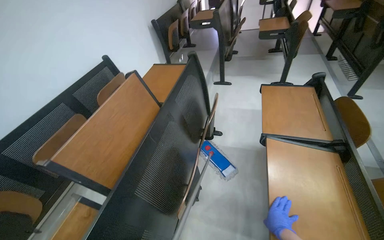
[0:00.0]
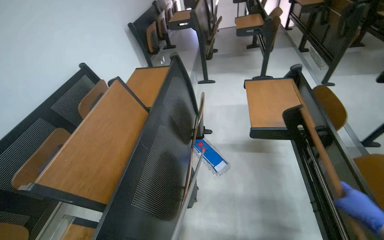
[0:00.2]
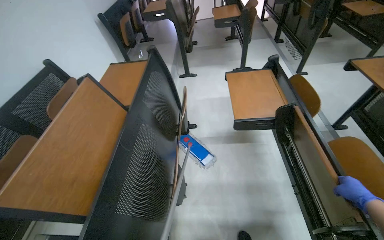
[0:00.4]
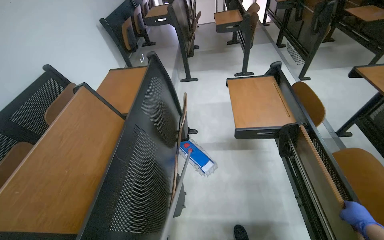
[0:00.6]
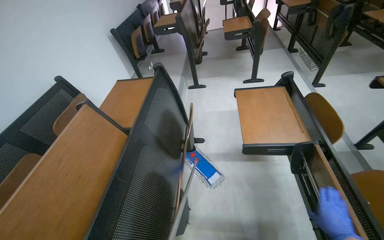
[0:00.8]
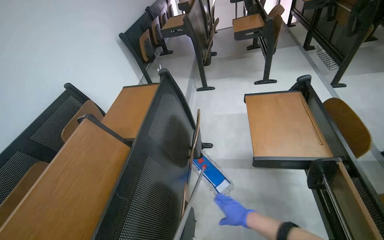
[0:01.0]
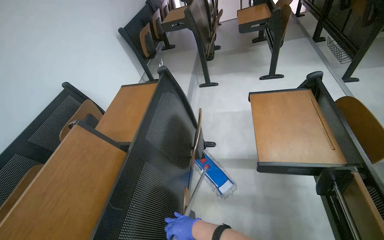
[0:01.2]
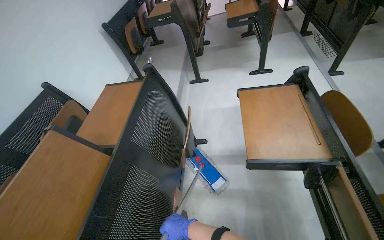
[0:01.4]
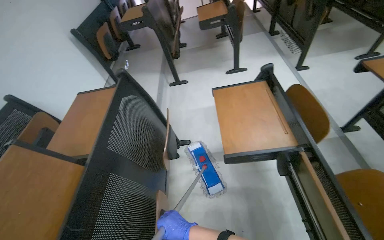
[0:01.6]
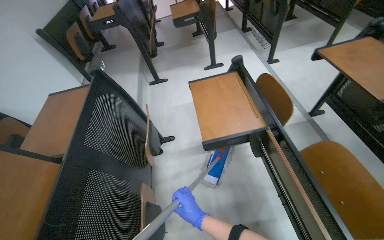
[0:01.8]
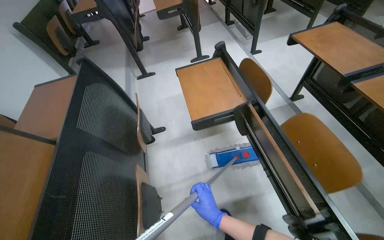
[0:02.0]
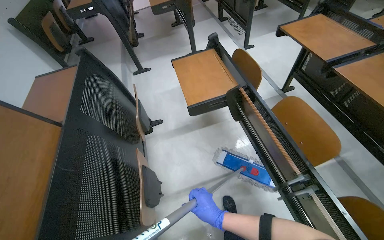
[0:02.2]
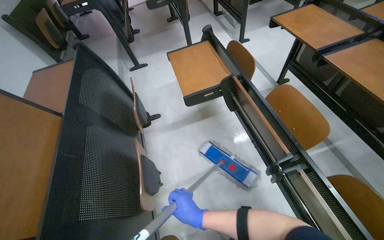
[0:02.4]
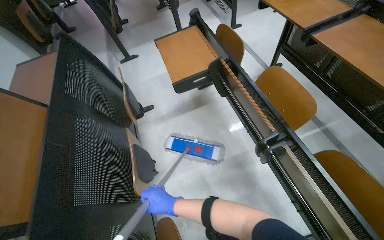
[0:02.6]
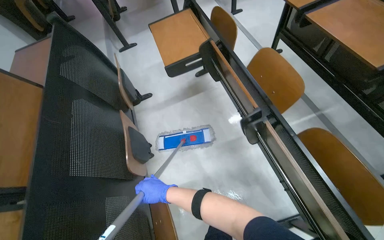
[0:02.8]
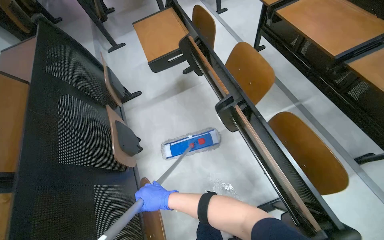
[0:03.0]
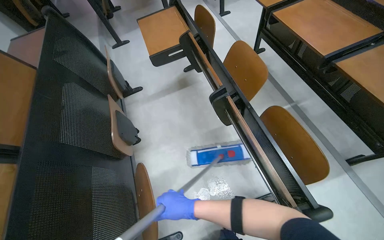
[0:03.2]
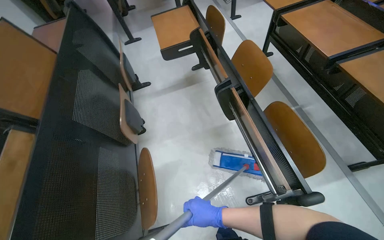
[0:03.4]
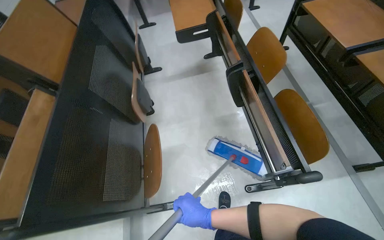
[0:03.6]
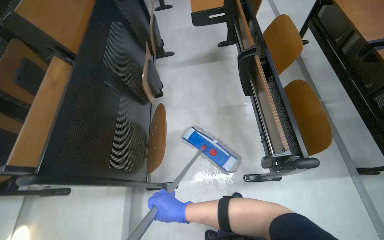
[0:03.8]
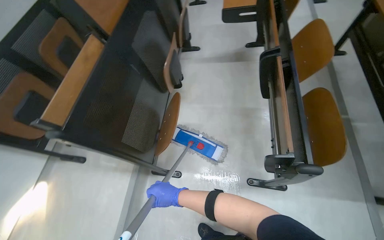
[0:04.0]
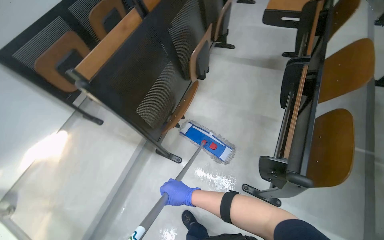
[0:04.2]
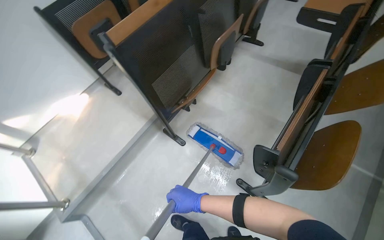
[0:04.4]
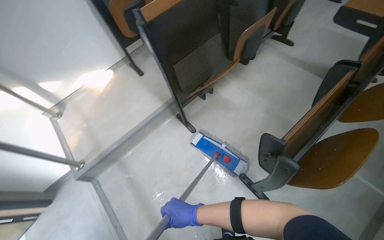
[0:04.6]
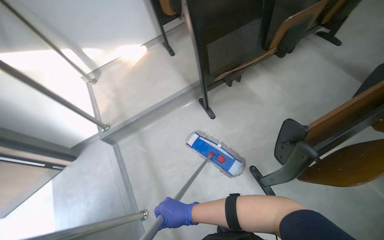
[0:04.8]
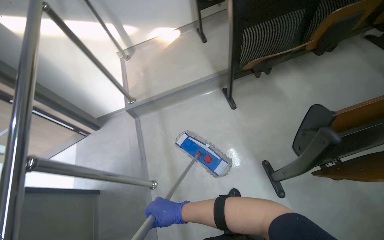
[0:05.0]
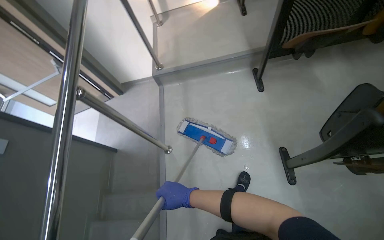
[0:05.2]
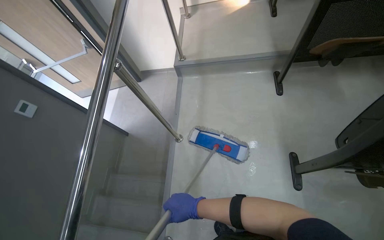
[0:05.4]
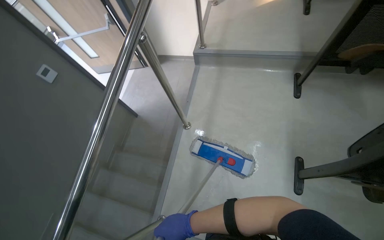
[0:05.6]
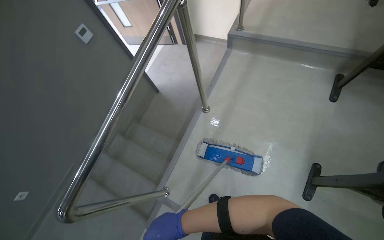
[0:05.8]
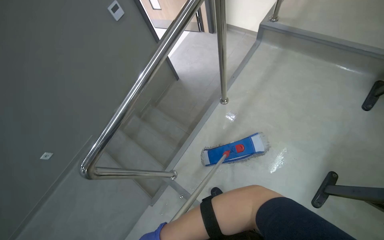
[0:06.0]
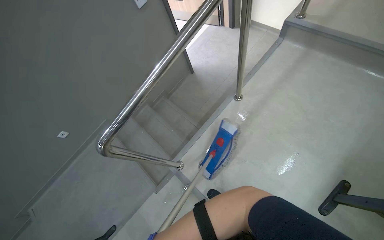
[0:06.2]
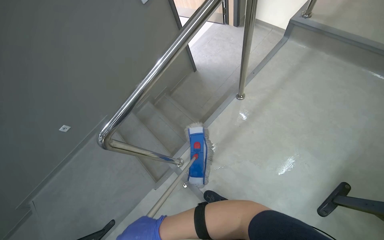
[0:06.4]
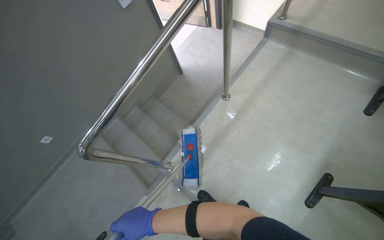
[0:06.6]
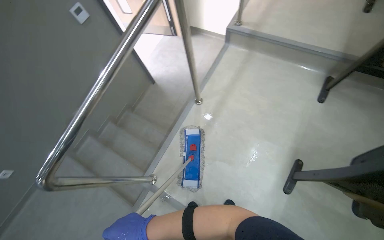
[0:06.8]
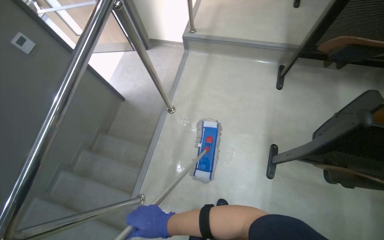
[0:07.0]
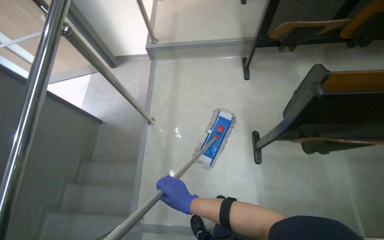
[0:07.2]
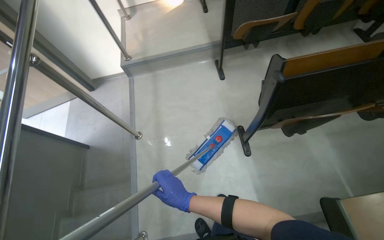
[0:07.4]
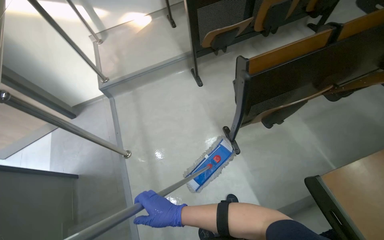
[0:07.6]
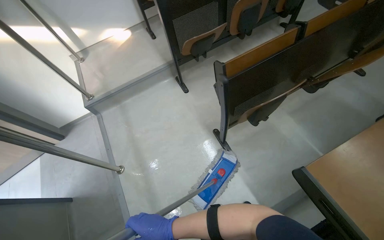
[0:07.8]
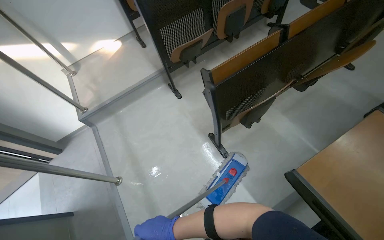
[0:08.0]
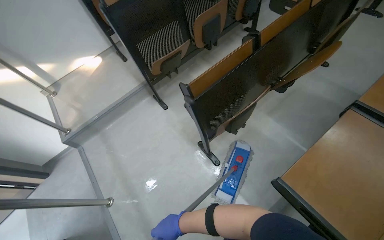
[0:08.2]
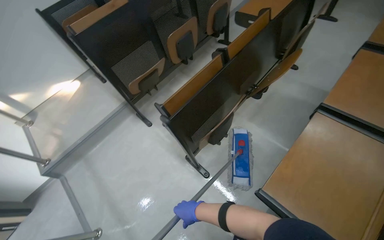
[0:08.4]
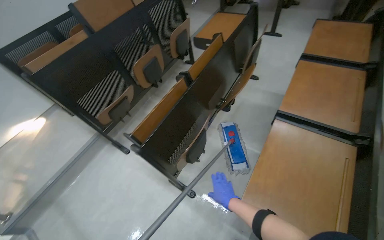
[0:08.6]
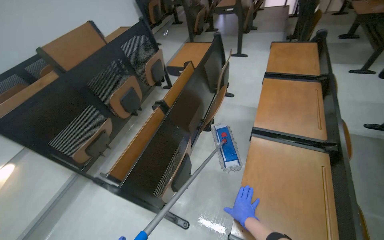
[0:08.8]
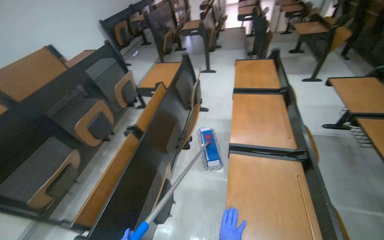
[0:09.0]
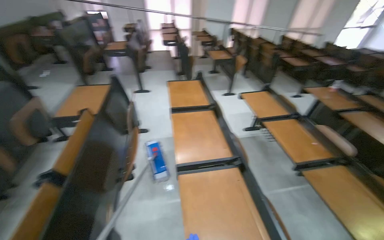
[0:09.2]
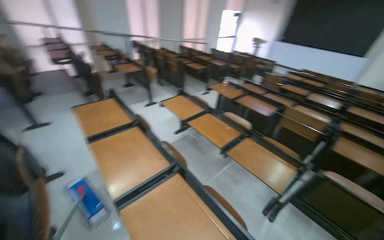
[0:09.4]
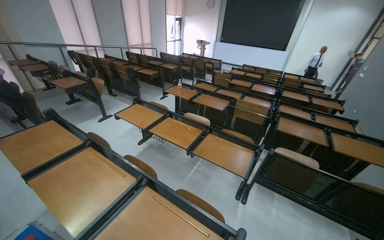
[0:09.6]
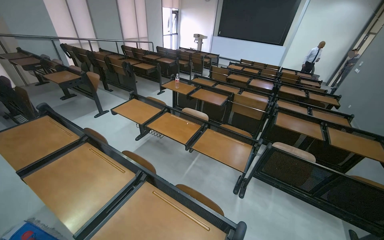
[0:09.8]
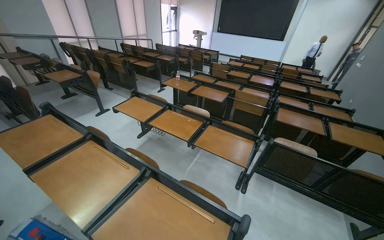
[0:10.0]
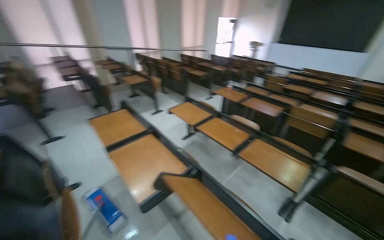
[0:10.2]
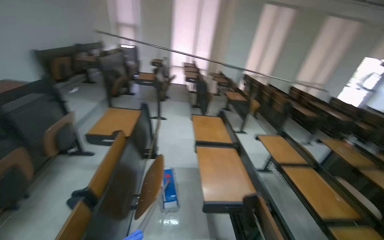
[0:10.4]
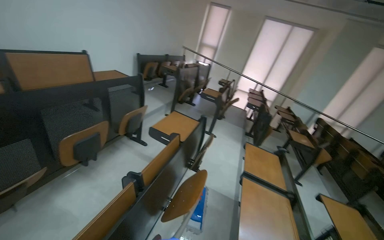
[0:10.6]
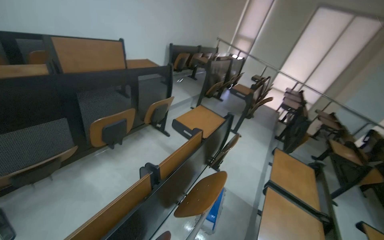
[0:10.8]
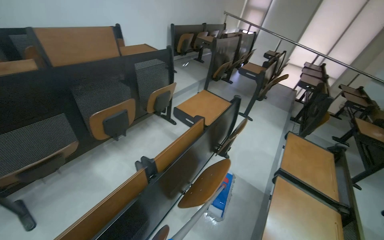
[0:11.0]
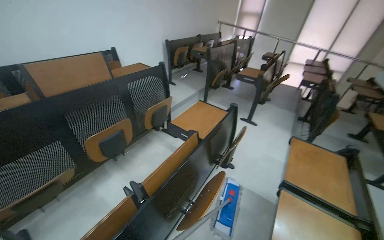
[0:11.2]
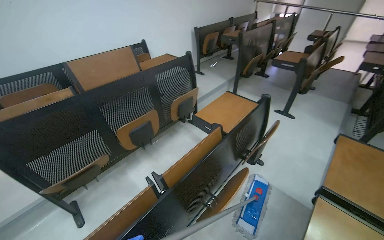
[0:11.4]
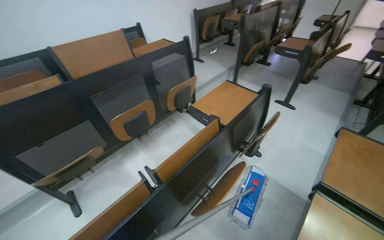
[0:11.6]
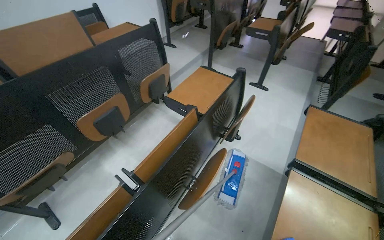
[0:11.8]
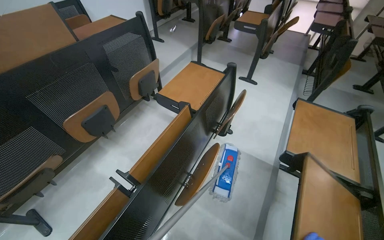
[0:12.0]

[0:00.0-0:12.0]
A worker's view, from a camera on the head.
Job: mopping floor.
The whole recording: Mopping lecture hall floor. The worker mops the floor of the lecture hall, moving between the rows of seats.
0:01.6 to 0:03.0: The camera travels about 60 cm. The head turns to the right by about 20 degrees.
0:03.0 to 0:04.4: The camera is carried roughly 50 cm. The head turns to the left by approximately 60 degrees.
0:04.4 to 0:06.0: The camera is carried approximately 70 cm. The wearer looks roughly 85 degrees further to the left. The camera pitches downward, by about 25 degrees.
0:06.0 to 0:07.6: The wearer looks approximately 60 degrees further to the right. The wearer looks roughly 15 degrees further upward.
0:07.6 to 0:09.0: The camera is carried some 50 cm. The wearer looks approximately 55 degrees further to the right. The camera pitches upward, by approximately 25 degrees.
0:09.0 to 0:10.4: The camera is aimed roughly 20 degrees further to the right. The view tilts some 15 degrees upward.
0:10.4 to 0:12.0: The wearer moves some 40 cm. The wearer's head swings some 35 degrees to the left. The camera pitches downward, by approximately 15 degrees.

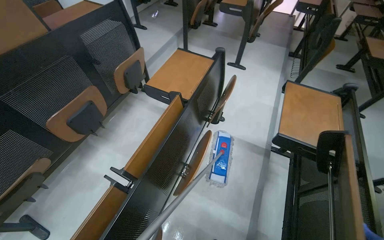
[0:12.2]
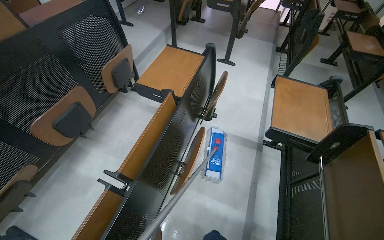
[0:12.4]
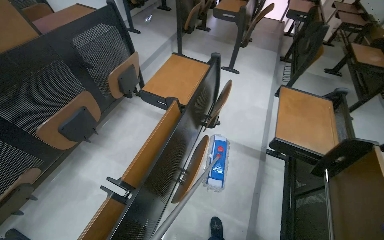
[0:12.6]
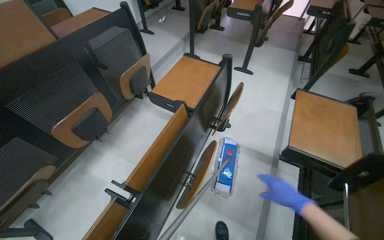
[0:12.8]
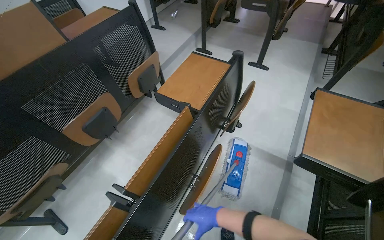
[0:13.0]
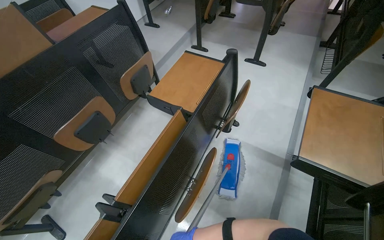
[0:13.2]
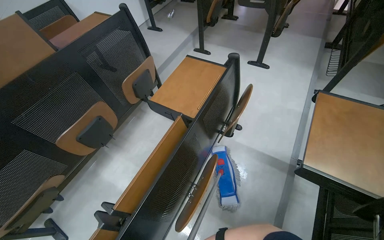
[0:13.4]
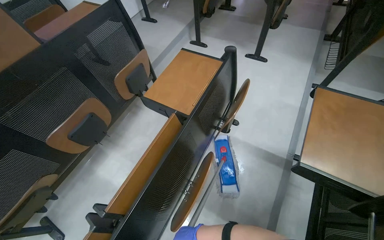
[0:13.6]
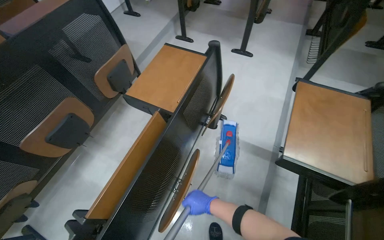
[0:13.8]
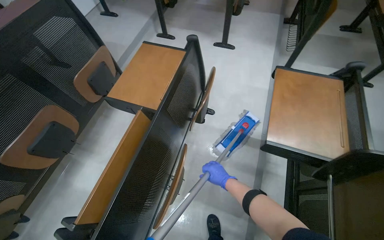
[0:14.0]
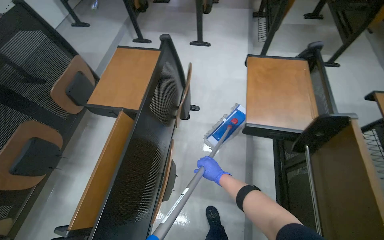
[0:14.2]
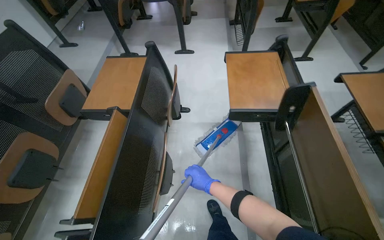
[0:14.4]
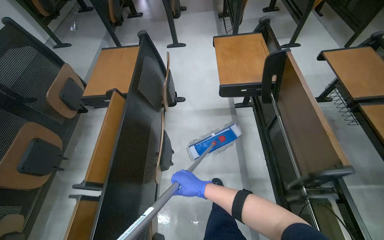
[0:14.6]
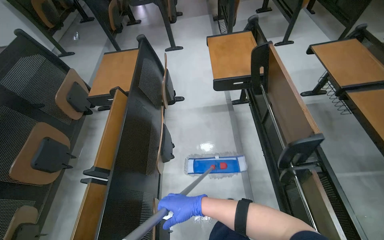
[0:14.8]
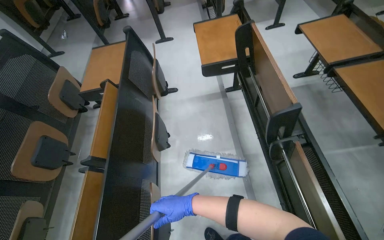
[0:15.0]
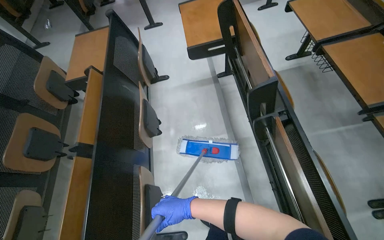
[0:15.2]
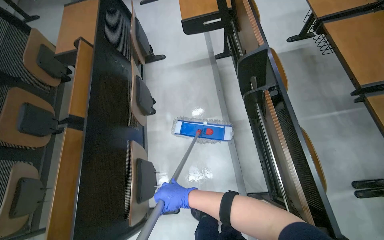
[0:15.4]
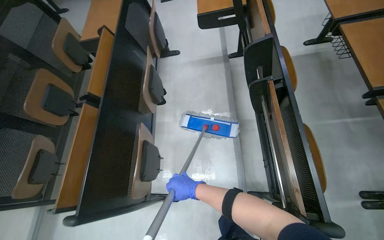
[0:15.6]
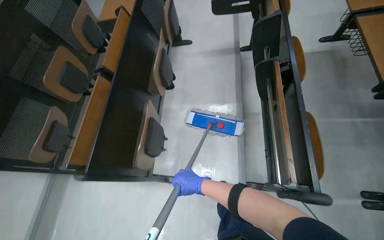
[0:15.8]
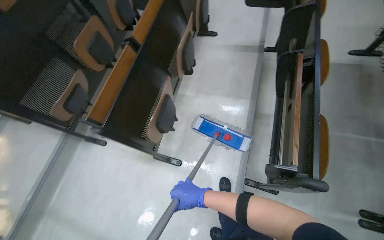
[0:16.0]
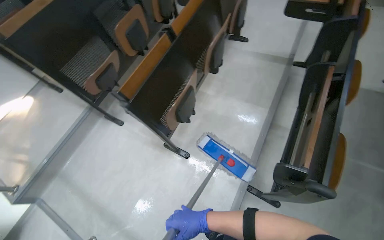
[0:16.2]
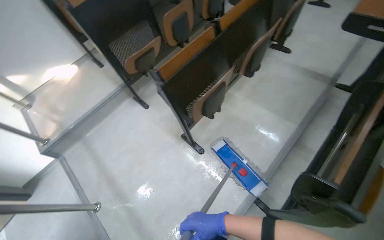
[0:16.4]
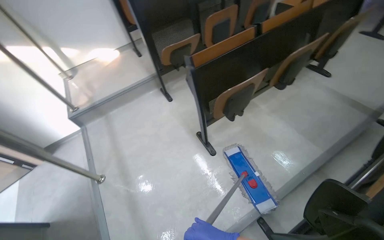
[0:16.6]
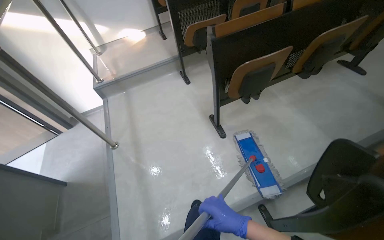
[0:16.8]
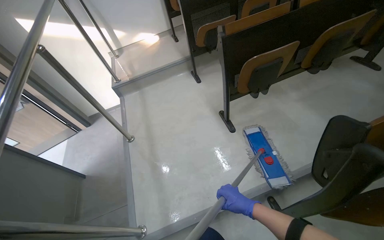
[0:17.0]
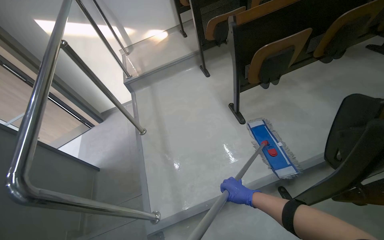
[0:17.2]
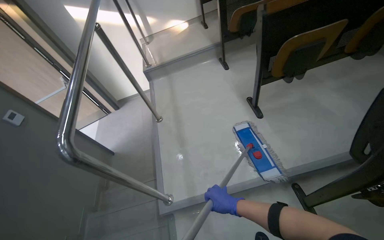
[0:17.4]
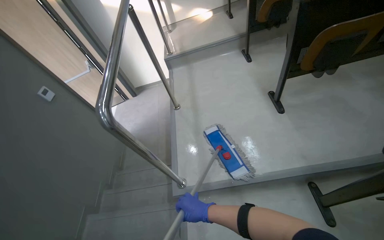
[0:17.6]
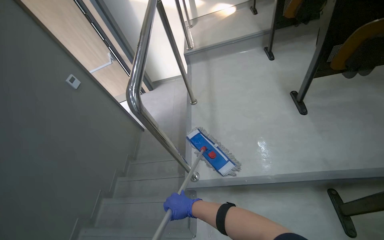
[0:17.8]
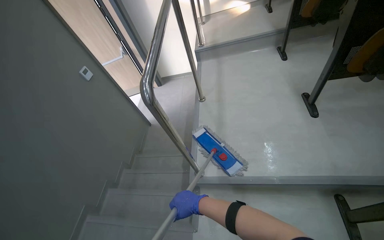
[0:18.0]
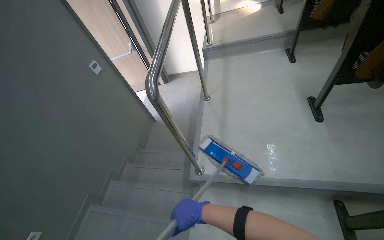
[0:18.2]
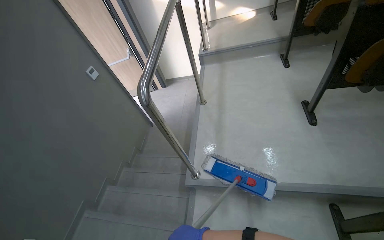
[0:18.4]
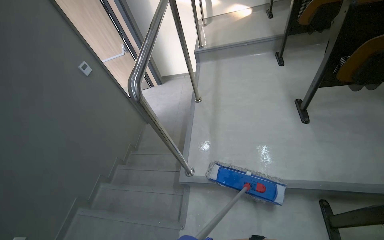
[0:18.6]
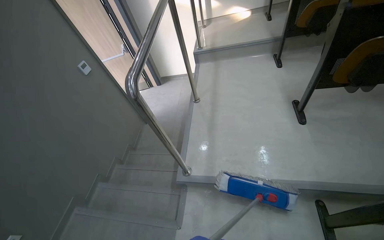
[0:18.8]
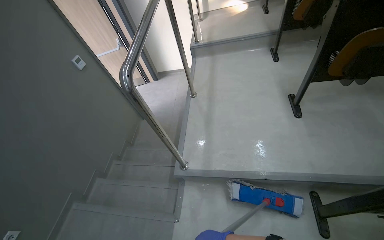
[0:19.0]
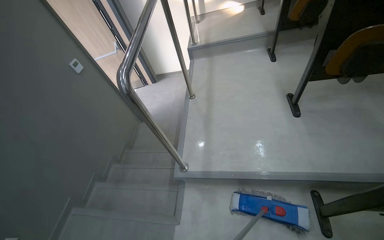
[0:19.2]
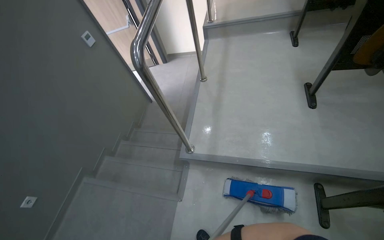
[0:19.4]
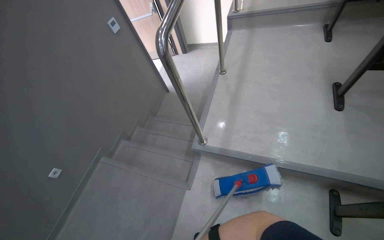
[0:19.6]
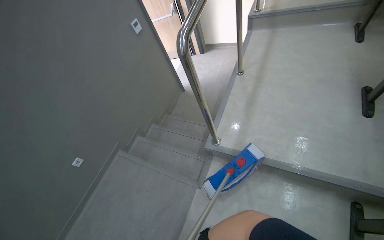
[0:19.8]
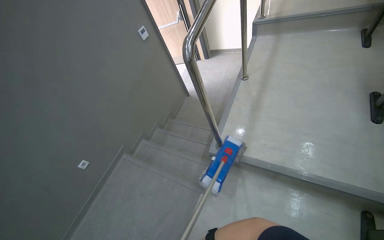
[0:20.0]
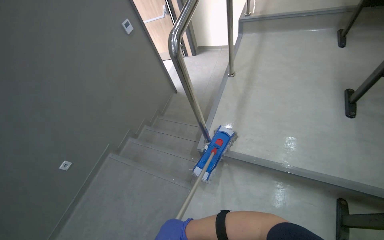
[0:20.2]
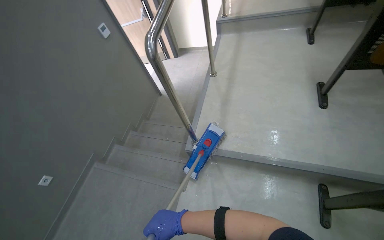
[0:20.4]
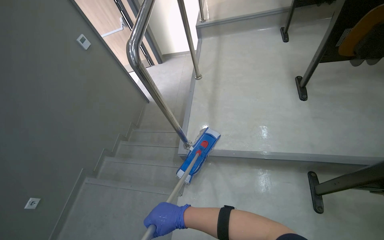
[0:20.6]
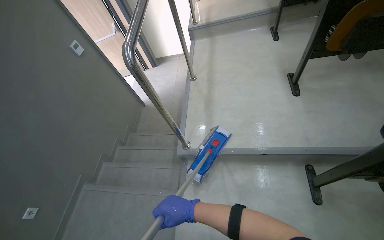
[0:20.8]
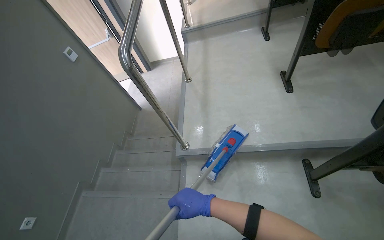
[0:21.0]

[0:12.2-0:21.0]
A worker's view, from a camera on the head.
Job: mopping floor.
The whole recording: Mopping lecture hall floor. The worker mops the floor of the lecture hall, moving between the rows of seats.
0:13.6 to 0:15.2: The camera is carried some 60 cm. The head rotates some 40 degrees to the right.
0:15.2 to 0:16.6: The camera is carried about 60 cm. The head rotates approximately 65 degrees to the left.
0:16.6 to 0:18.0: The head travels some 60 cm. The wearer's head swings roughly 35 degrees to the left.
